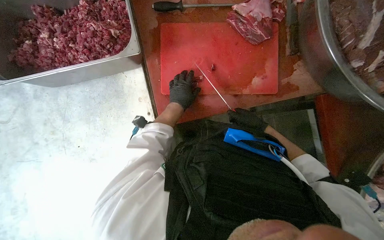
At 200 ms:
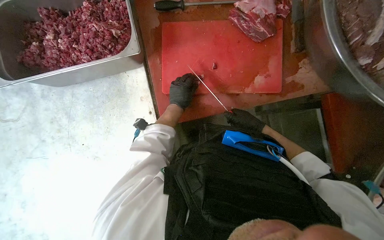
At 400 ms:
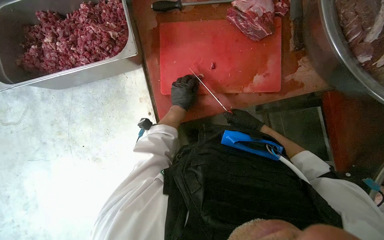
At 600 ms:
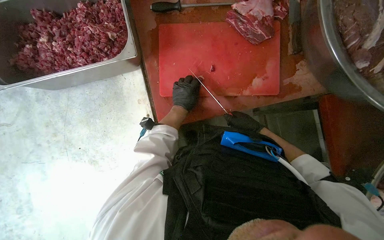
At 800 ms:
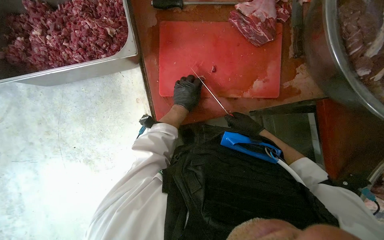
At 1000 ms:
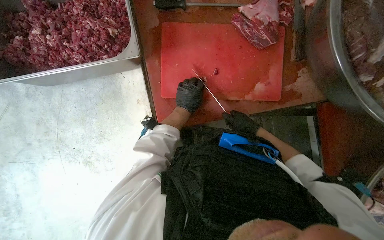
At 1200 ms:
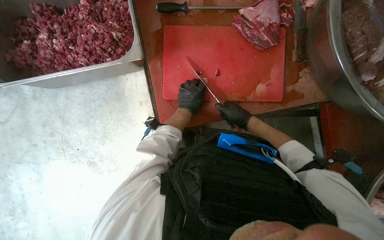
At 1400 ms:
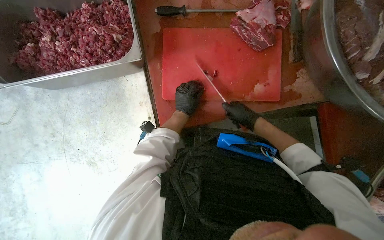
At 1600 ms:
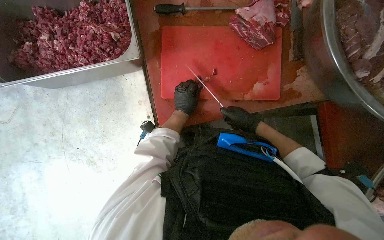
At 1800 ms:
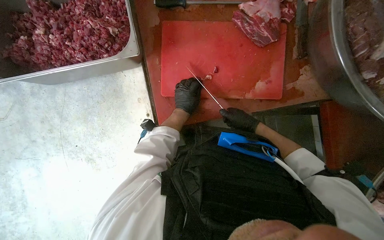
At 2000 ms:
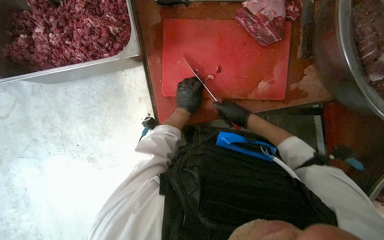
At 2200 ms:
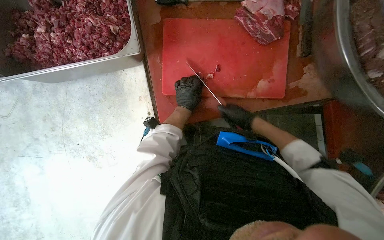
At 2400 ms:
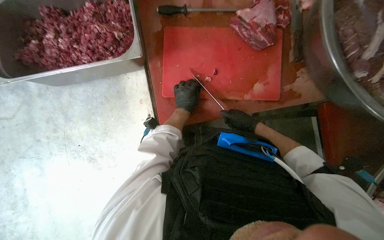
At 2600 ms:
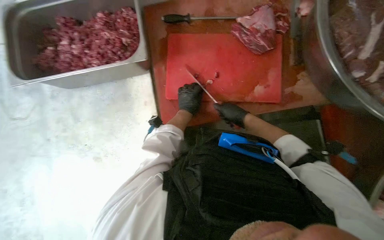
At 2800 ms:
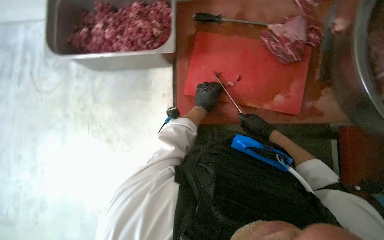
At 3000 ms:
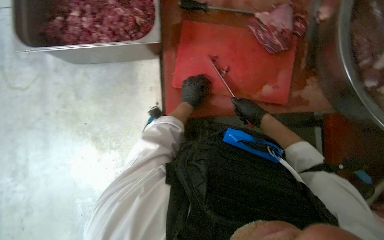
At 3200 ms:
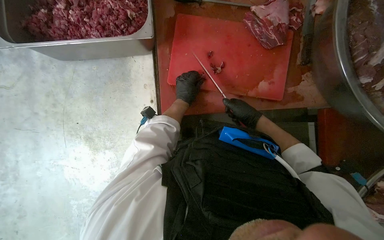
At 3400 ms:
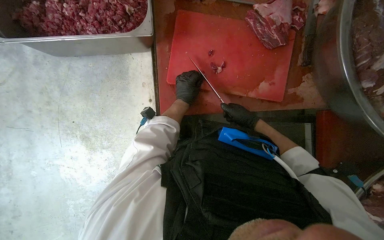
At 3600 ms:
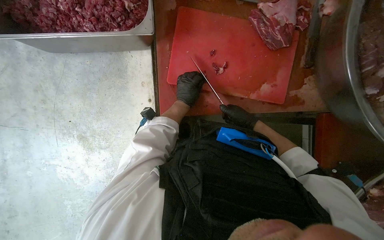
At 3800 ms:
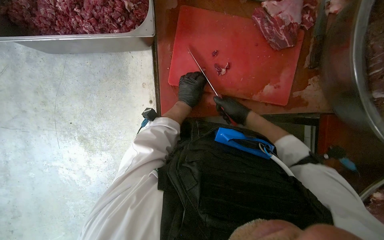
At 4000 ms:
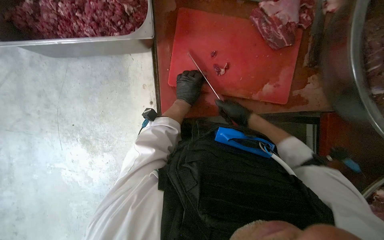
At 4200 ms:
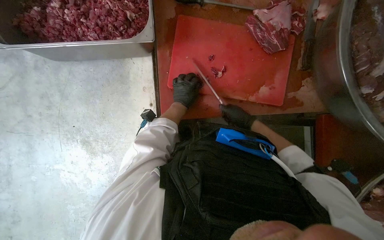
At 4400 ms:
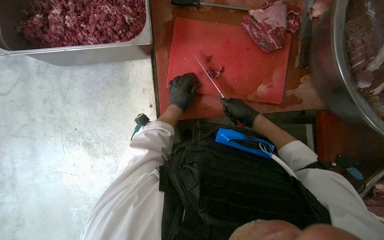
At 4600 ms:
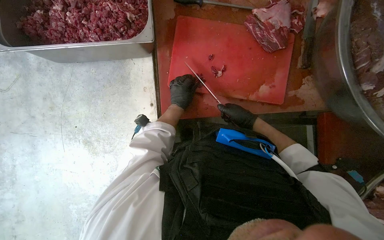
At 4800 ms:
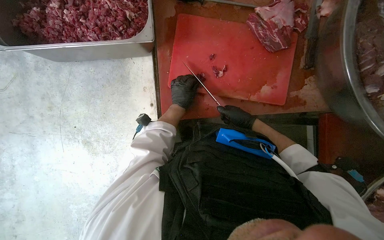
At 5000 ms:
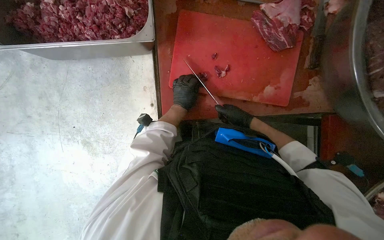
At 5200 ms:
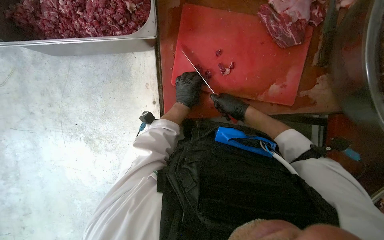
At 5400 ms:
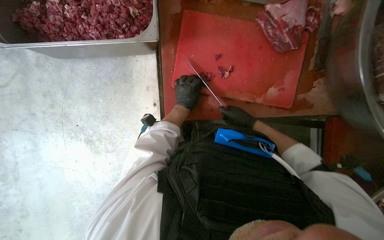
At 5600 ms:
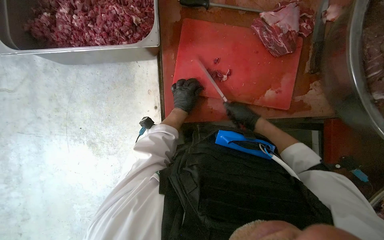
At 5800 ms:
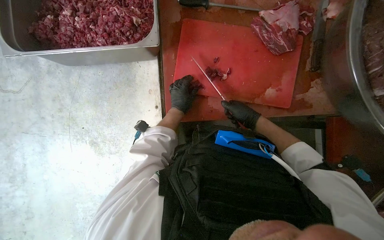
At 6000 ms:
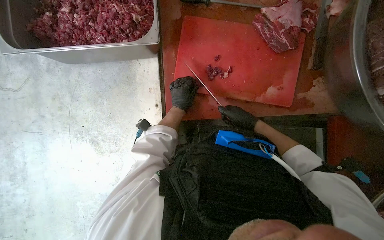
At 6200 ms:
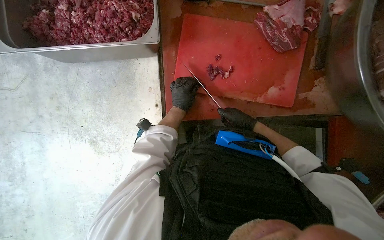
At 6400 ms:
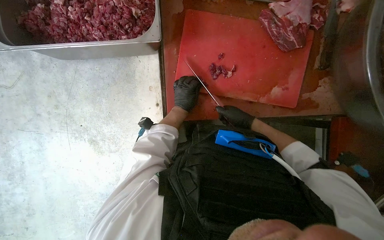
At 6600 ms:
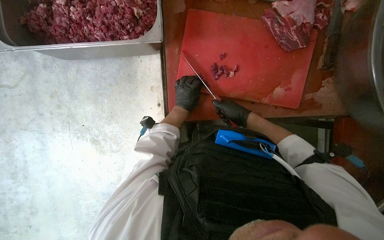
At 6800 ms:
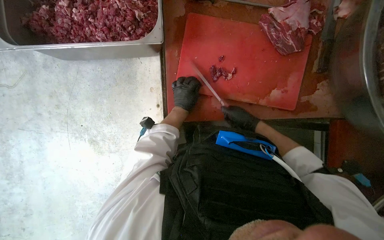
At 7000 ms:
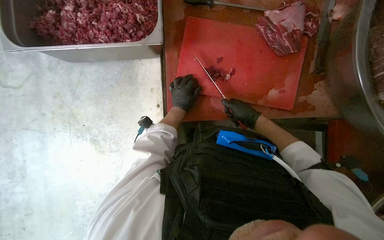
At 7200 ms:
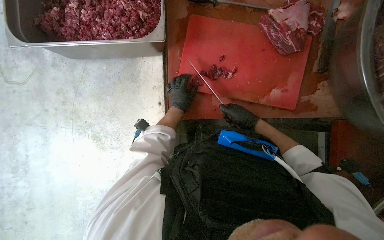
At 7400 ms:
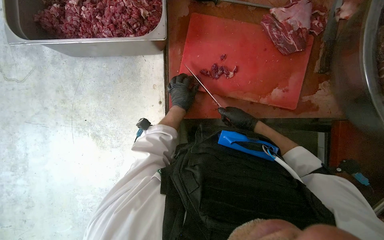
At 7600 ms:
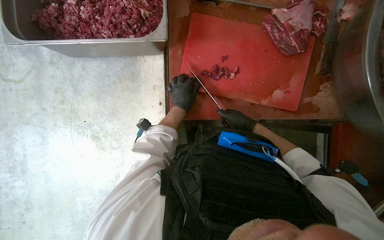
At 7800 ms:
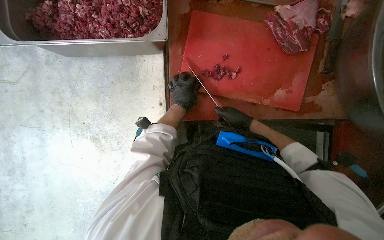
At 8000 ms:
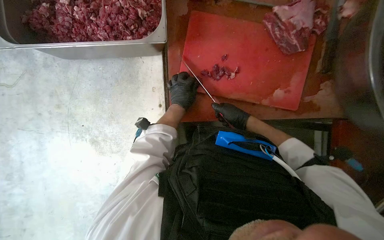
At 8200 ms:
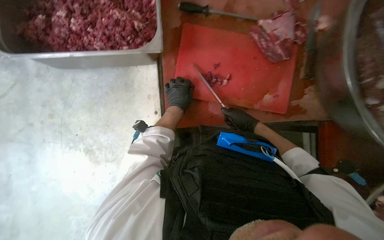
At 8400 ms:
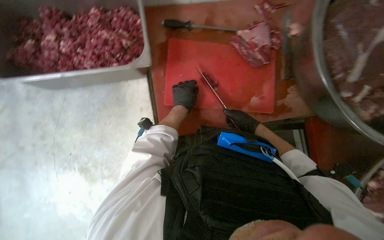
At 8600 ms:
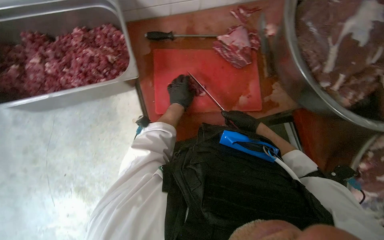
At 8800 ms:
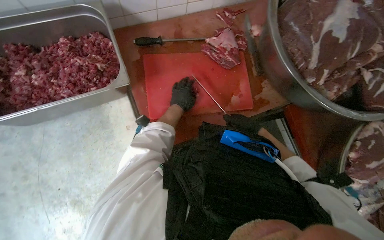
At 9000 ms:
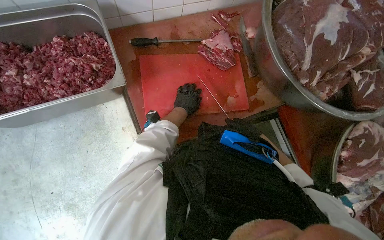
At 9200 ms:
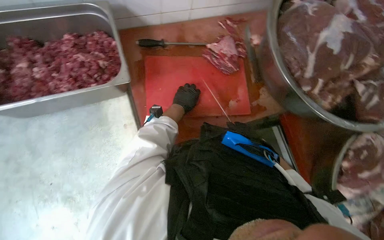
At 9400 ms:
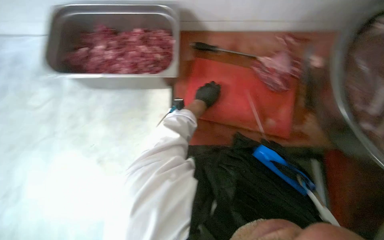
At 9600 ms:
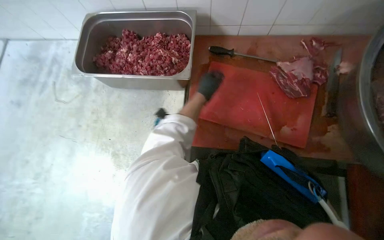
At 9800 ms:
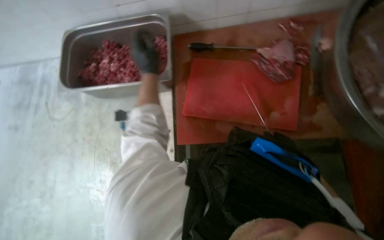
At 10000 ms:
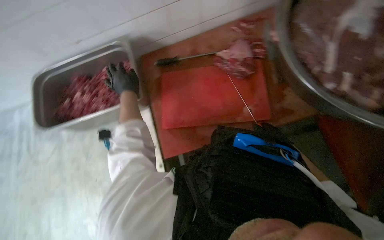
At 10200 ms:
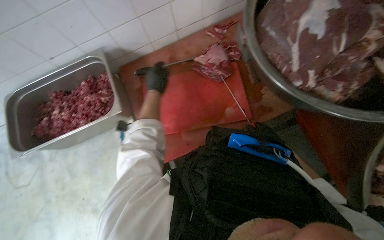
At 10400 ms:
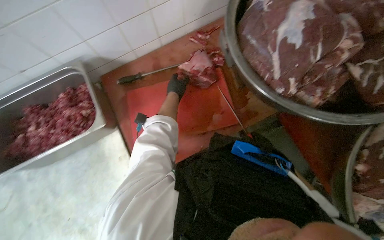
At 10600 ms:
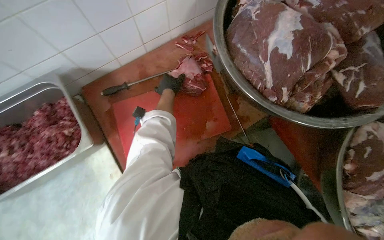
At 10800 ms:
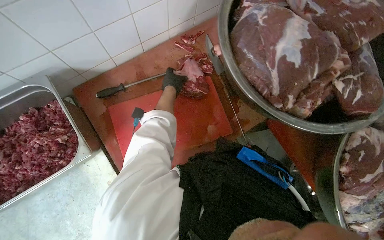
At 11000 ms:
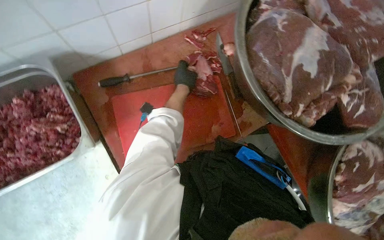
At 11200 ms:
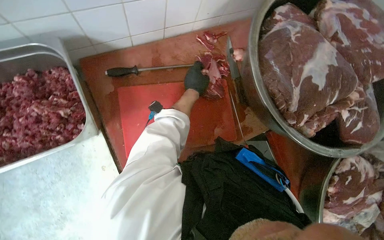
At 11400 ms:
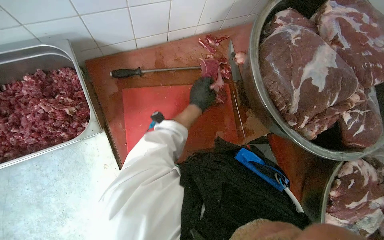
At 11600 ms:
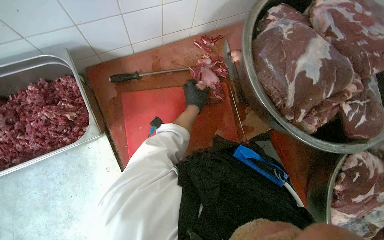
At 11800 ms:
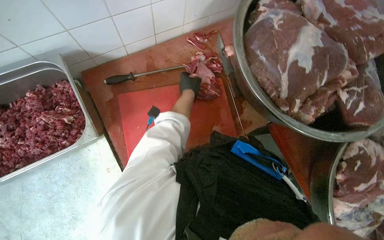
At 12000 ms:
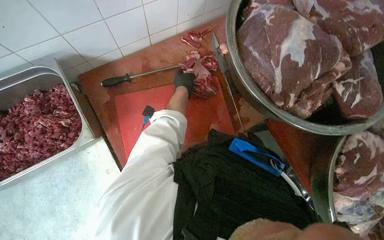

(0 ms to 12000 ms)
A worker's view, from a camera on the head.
Job: preparing food.
The whole recording: Cutting meat on a board. The worker cuts pieces of meat on a red chopping board with a knife.
0 ms - 3000 ms: The hands make small movements and keep their place.
4400 ms - 7600 ms: The hands are busy where they are.
7600 ms - 9000 ms: The wearer's head swings some 25 degrees to the right. The right hand heads to the right, covering roughly 15 cm.

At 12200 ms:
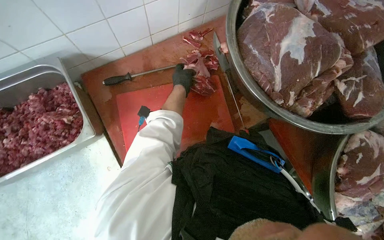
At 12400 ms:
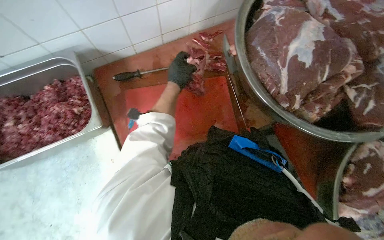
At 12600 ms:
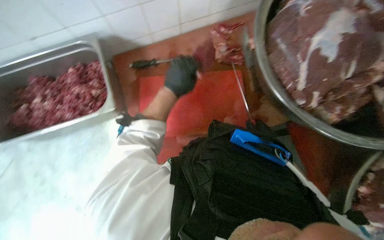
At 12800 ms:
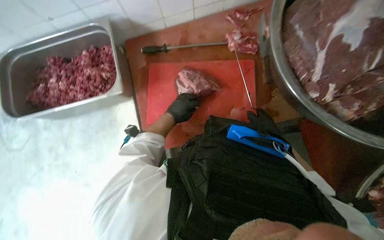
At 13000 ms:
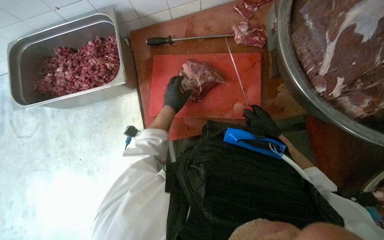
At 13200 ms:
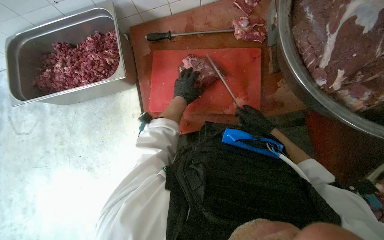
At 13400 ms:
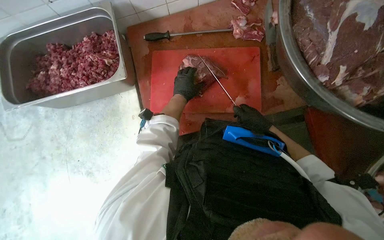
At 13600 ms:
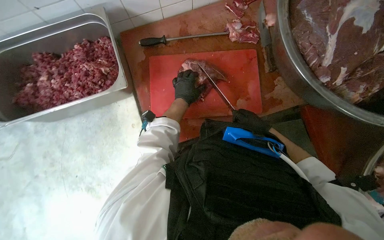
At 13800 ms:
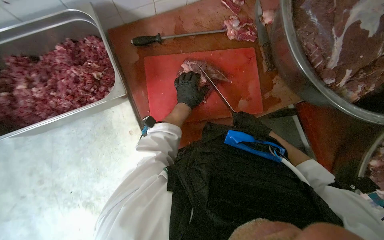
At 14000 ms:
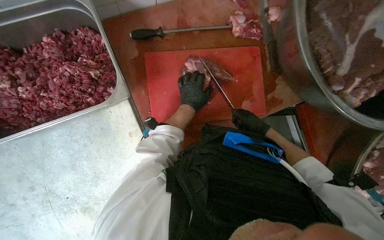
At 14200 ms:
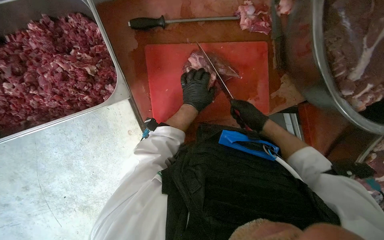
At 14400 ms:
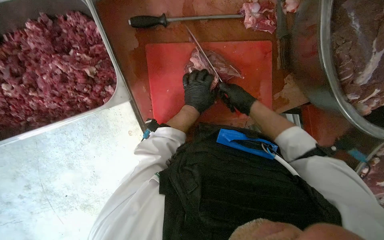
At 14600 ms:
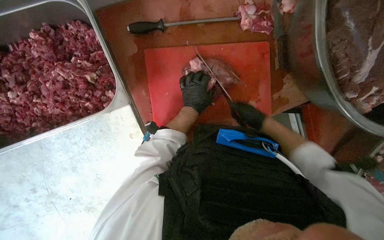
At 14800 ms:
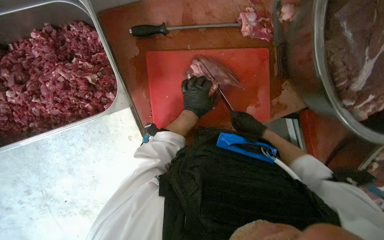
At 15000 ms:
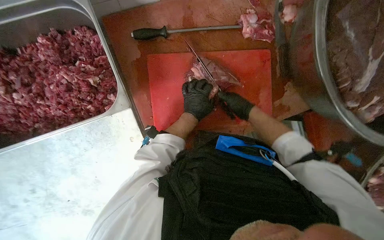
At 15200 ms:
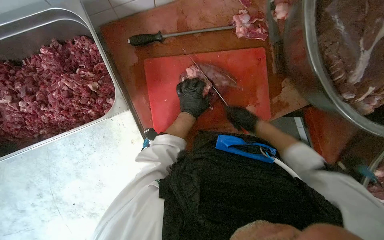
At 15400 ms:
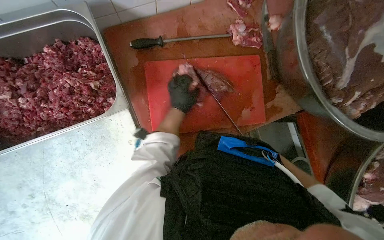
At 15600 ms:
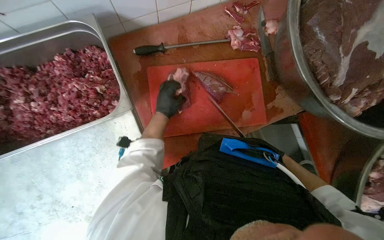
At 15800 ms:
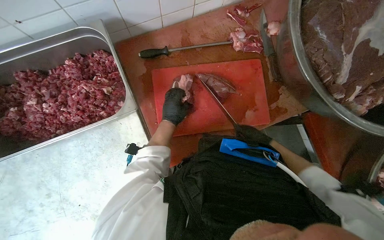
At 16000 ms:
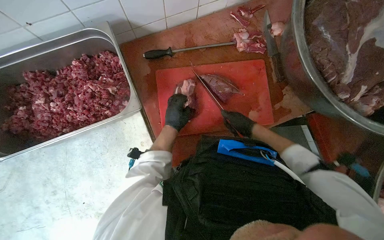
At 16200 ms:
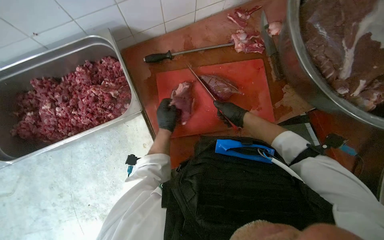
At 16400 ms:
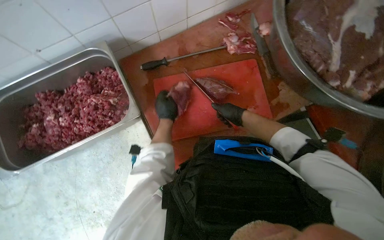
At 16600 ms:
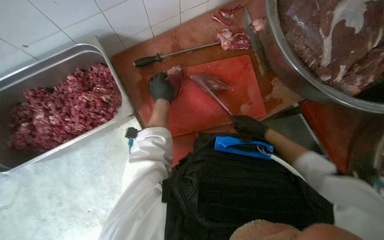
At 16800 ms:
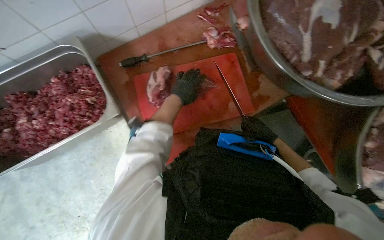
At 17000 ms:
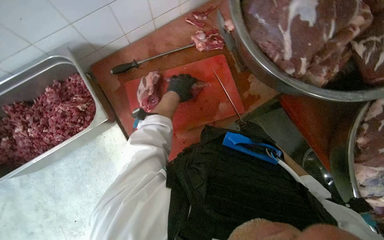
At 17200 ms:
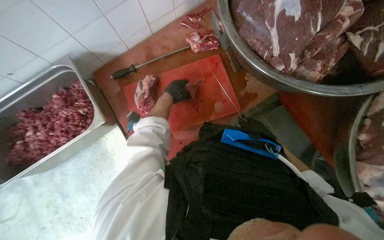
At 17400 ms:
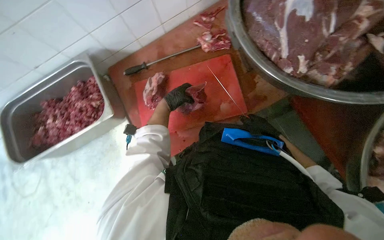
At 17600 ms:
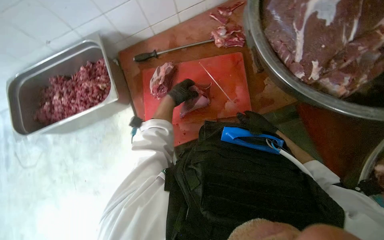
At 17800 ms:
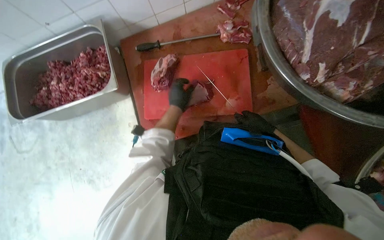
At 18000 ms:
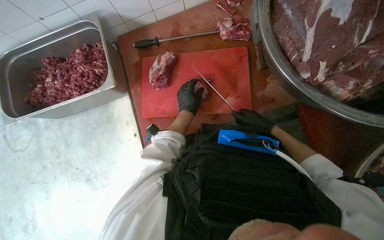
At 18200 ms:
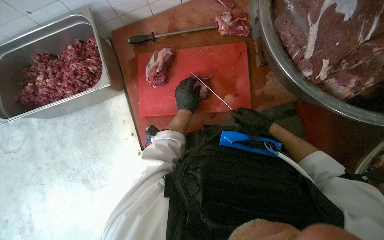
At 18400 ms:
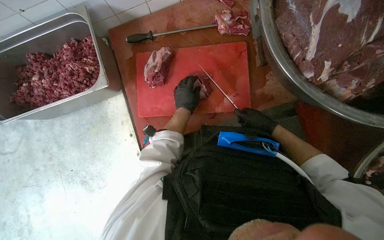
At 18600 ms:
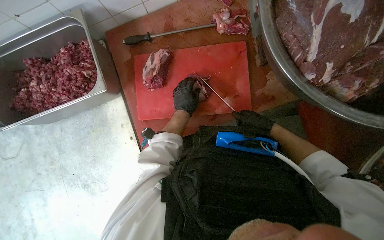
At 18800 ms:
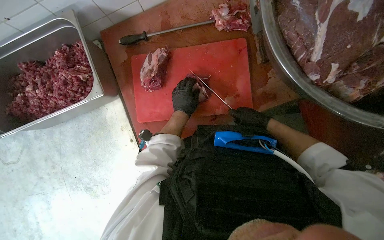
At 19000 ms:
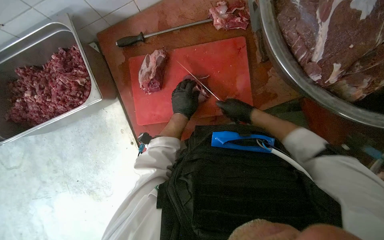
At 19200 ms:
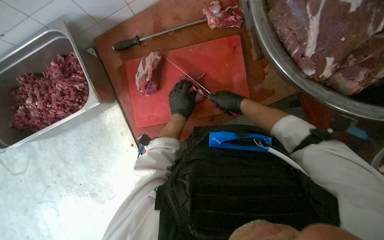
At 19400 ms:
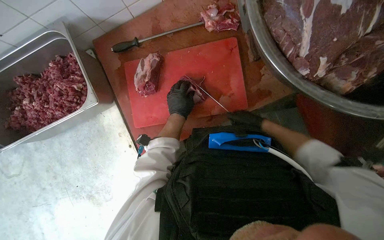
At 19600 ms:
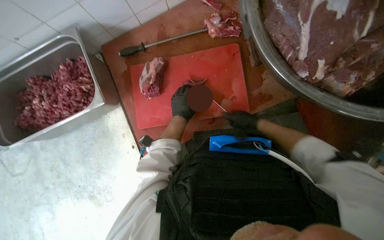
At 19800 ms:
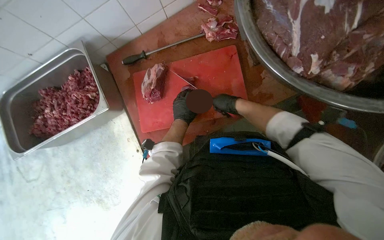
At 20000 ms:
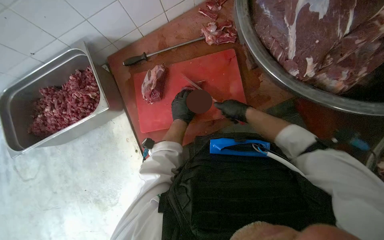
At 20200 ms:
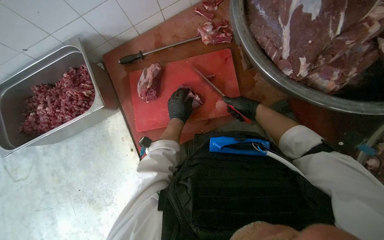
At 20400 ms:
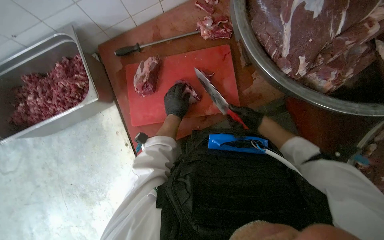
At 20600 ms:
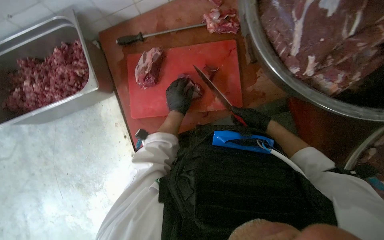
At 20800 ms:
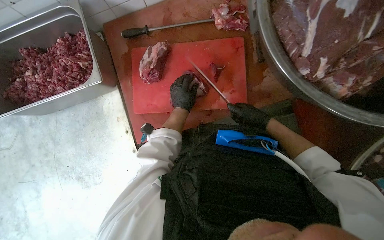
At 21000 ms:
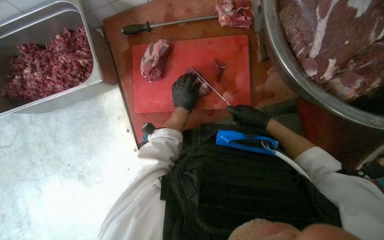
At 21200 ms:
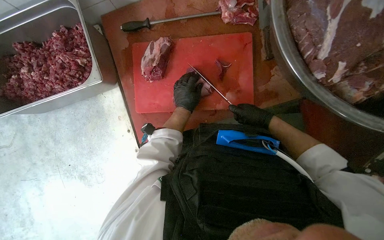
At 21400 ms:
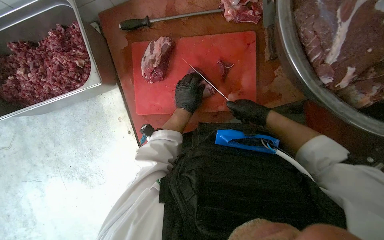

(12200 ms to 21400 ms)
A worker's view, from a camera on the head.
Job: preparing food.
The whole recording: Cutting meat on a board. The worker cuts pieces of meat on a red chopping board with a knife.
12200 ms - 13800 ms: The left hand travels down the picture by some 15 cm, and goes nearer to the camera and returns, some 10 cm each way.
13800 ms - 15200 ms: The right hand swings up and down the picture, about 10 cm each way, with 2 reversals.
15200 ms - 16800 ms: The right hand moves left and right over some 15 cm, changing direction 2 times.
18400 ms - 19800 ms: The right hand goes left and right, approximately 10 cm each way, reversing 2 times.
